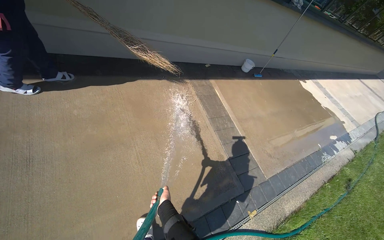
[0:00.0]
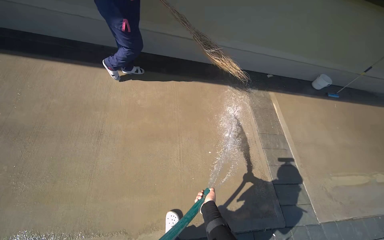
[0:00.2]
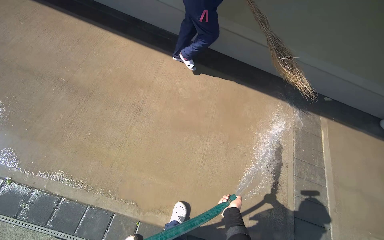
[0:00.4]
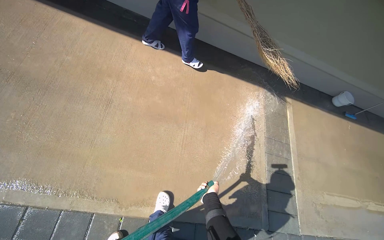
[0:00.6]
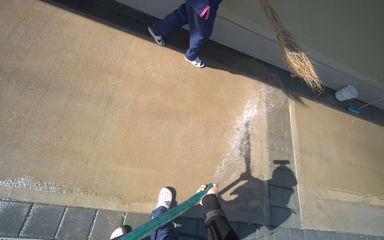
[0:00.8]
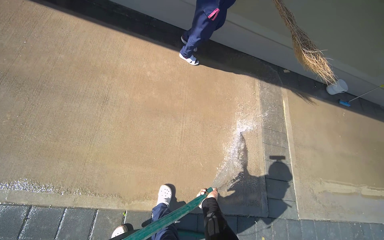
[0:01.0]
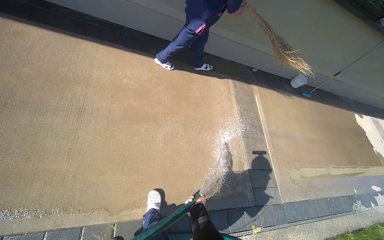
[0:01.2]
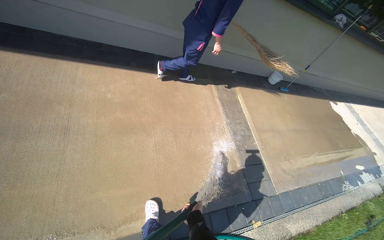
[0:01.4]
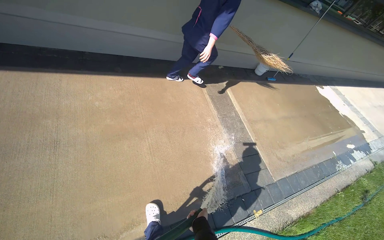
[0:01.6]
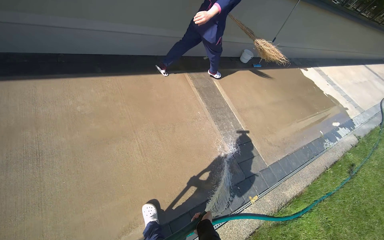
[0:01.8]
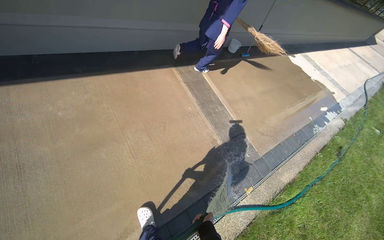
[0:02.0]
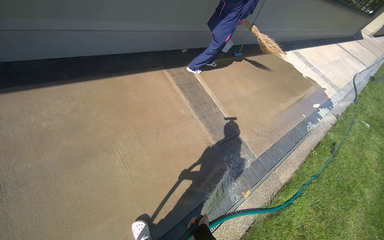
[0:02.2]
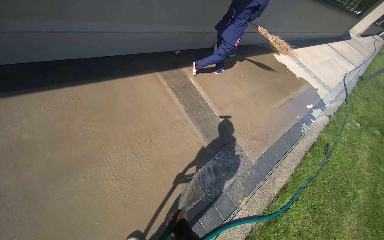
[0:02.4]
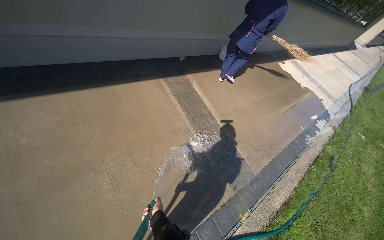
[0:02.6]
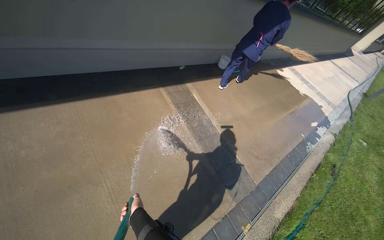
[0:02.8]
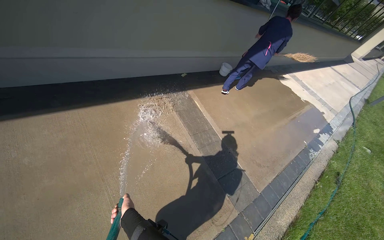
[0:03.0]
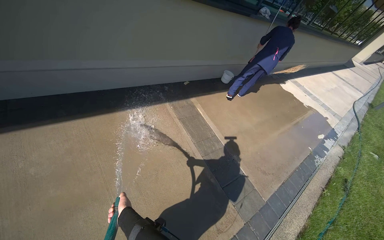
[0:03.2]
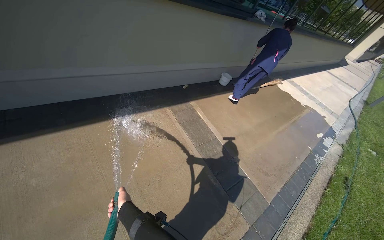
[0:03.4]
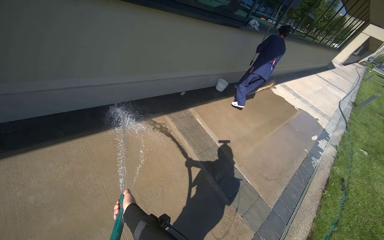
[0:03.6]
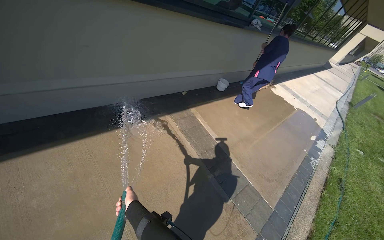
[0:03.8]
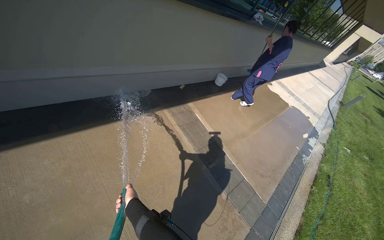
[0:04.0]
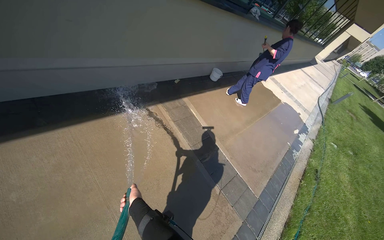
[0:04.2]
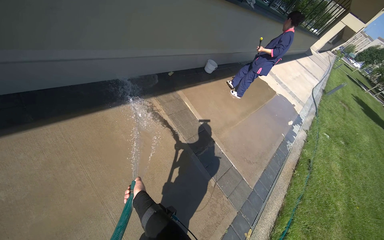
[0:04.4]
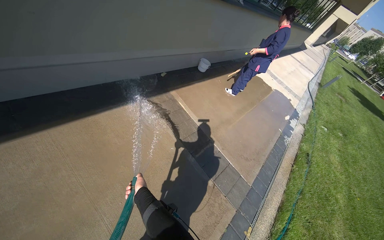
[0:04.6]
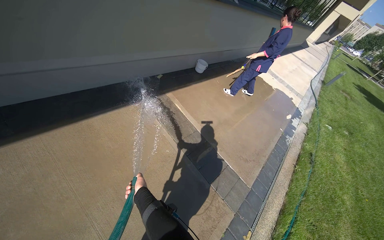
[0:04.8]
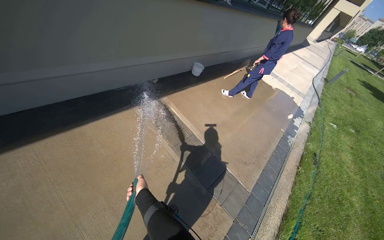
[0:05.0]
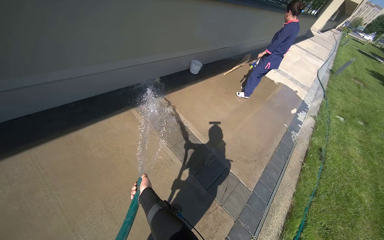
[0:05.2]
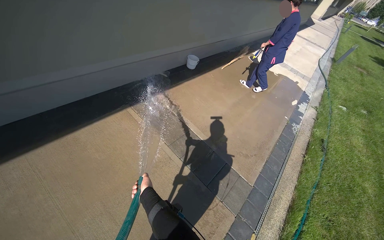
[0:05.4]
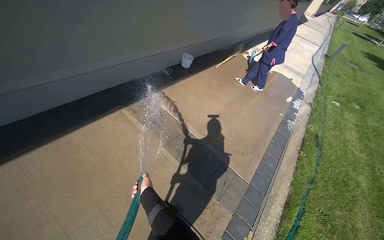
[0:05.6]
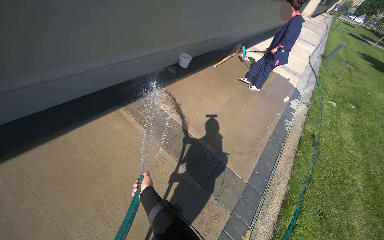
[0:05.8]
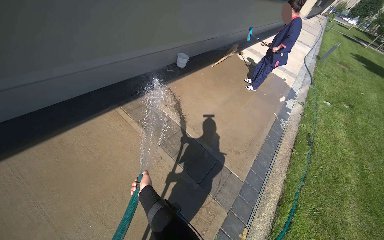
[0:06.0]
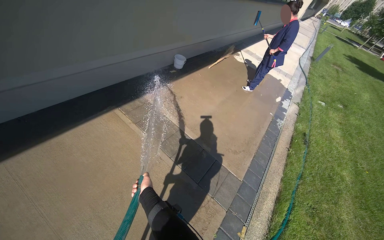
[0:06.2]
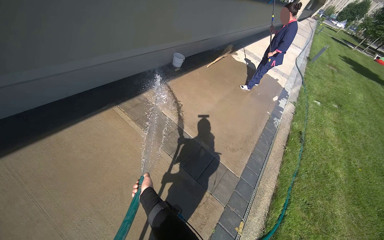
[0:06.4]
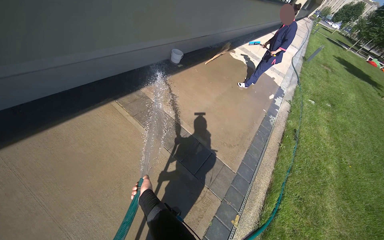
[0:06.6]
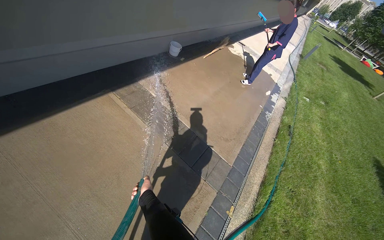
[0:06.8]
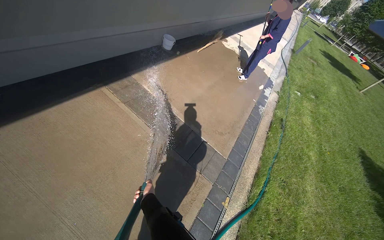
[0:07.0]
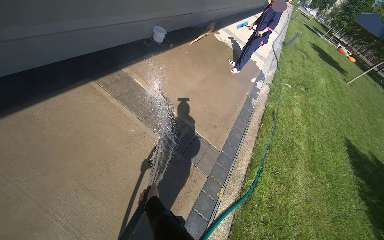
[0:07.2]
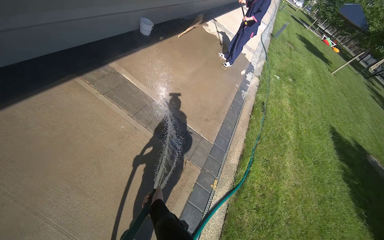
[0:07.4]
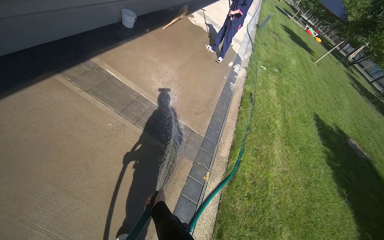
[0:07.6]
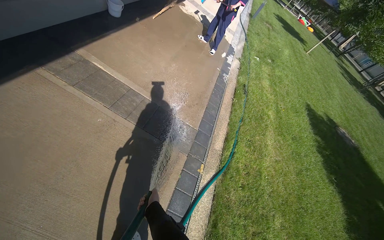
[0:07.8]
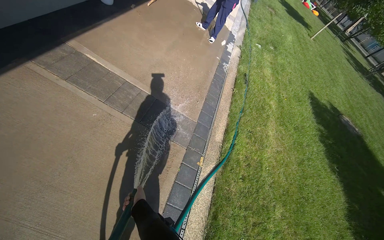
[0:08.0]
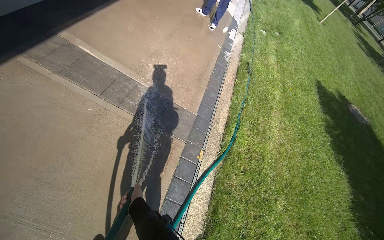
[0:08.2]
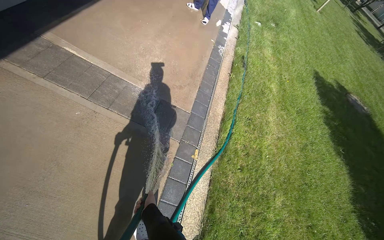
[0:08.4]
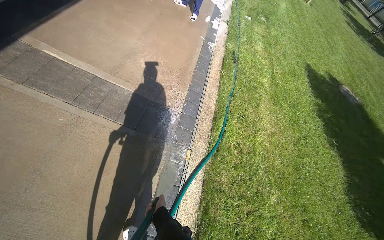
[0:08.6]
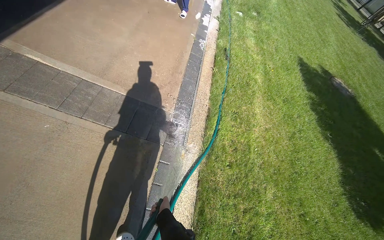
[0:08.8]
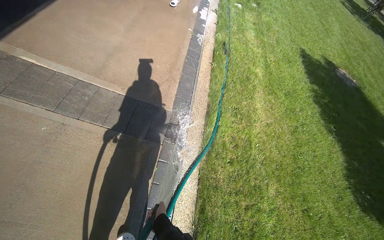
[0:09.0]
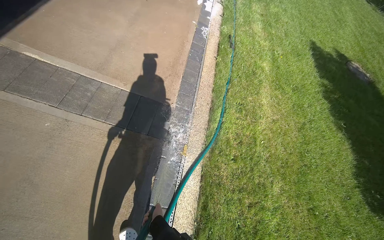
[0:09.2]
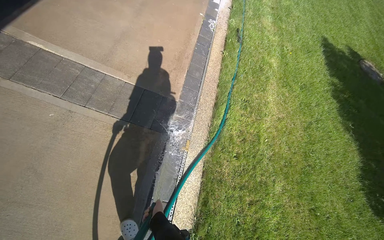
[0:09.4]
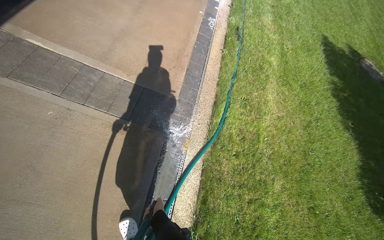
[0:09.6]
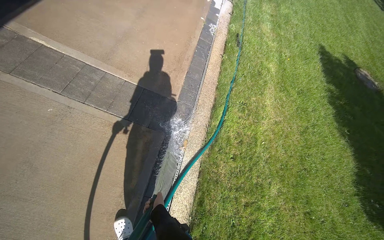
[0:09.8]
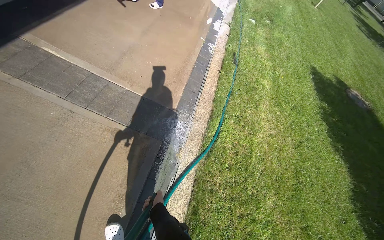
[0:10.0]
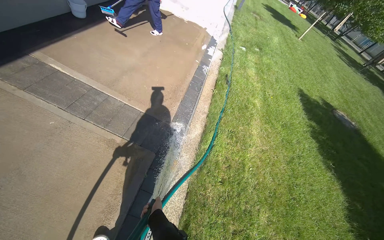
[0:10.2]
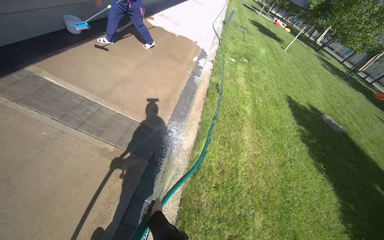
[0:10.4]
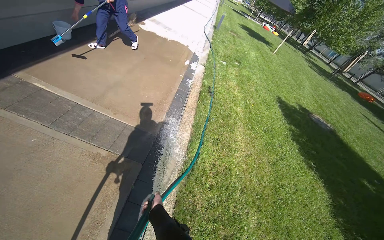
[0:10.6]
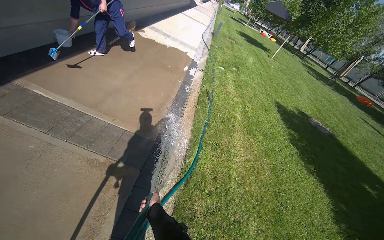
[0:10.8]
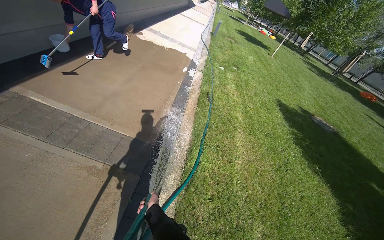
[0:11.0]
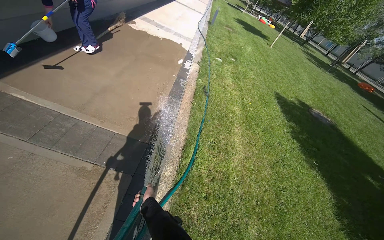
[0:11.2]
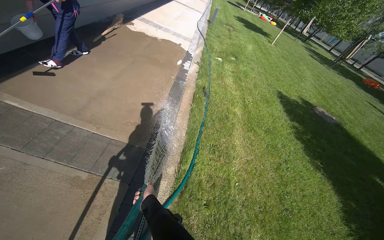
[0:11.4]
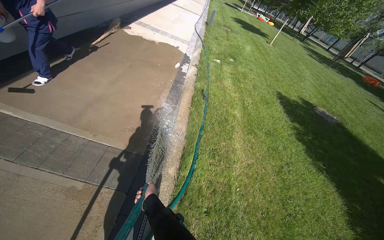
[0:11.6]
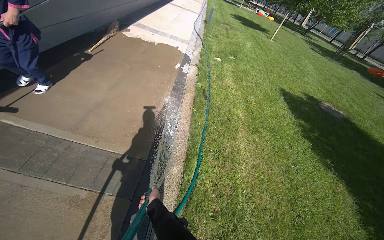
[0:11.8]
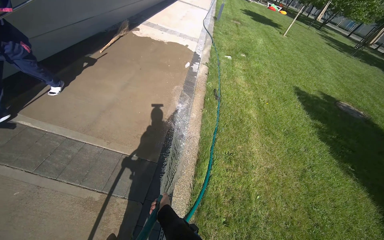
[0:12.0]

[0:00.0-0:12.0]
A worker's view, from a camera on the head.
Job: sweeping floor.
The whole recording: Rinsing concrete ground. The worker rinses the concrete ground next to the building with a water hose.
0:01.6 to 0:03.0: The head travels some 40 cm.
0:03.0 to 0:04.4: The left hand shifts roughly 25 cm up the picture.
0:04.4 to 0:06.0: The wearer moves to the right, approximately 40 cm.
0:06.0 to 0:07.6: The camera sweeps to the right, by about 15 degrees. The left hand moves down the picture and to the right, approximately 30 cm.
0:09.0 to 0:10.4: The camera pitches upward, by some 15 degrees.
0:10.4 to 0:12.0: The wearer moves some 40 cm.

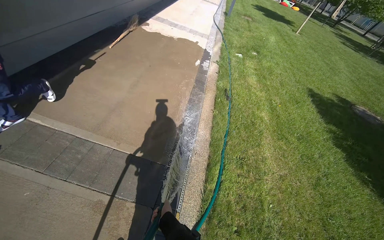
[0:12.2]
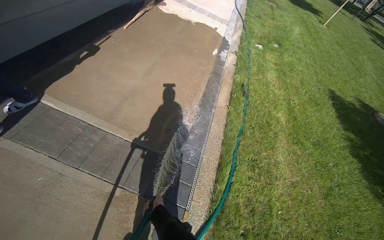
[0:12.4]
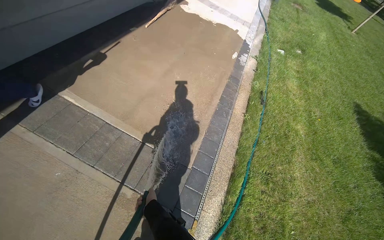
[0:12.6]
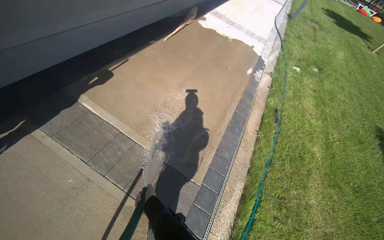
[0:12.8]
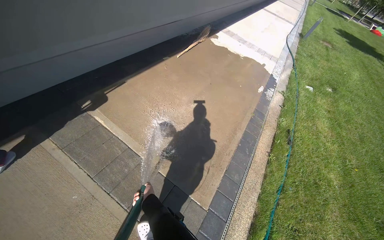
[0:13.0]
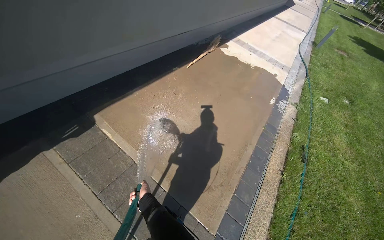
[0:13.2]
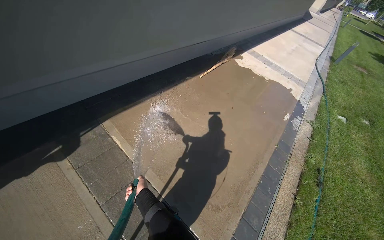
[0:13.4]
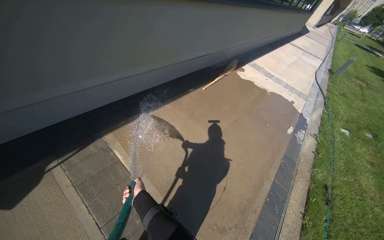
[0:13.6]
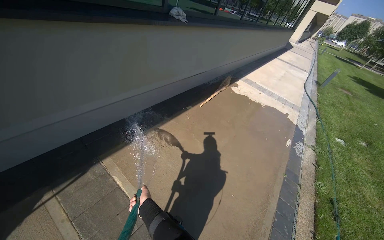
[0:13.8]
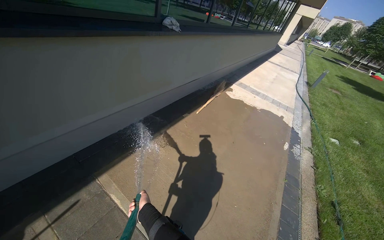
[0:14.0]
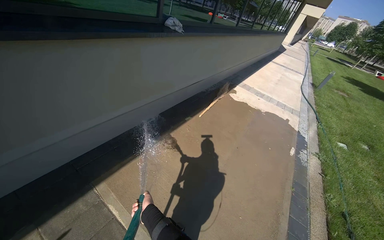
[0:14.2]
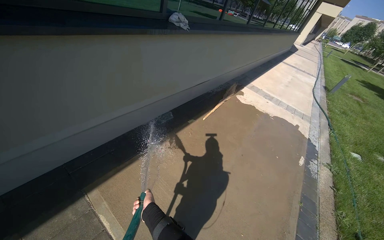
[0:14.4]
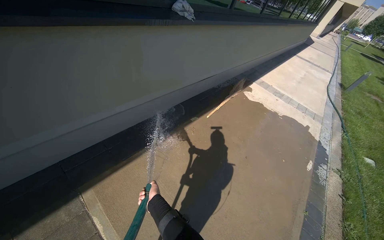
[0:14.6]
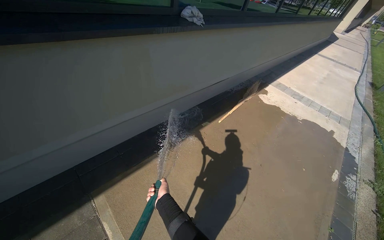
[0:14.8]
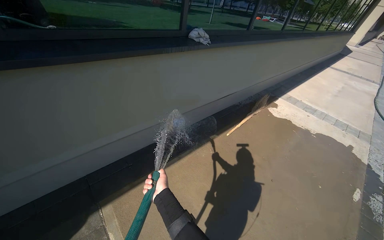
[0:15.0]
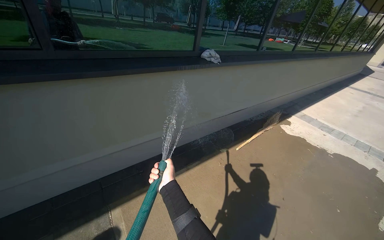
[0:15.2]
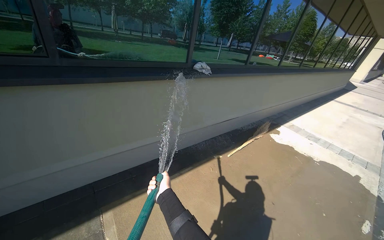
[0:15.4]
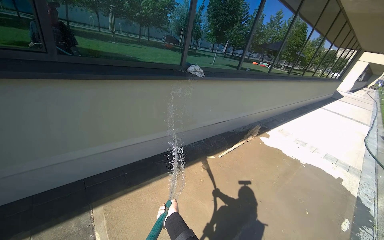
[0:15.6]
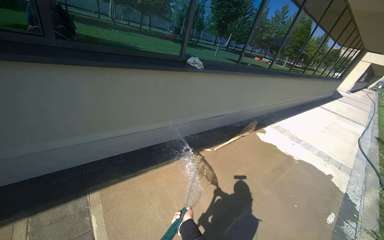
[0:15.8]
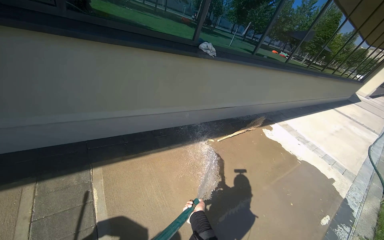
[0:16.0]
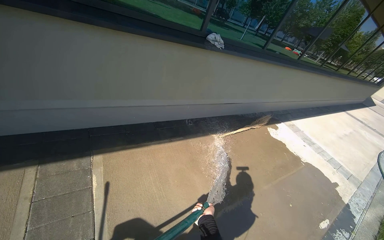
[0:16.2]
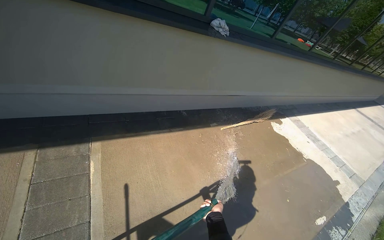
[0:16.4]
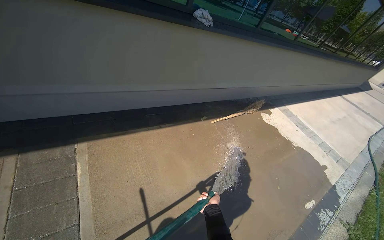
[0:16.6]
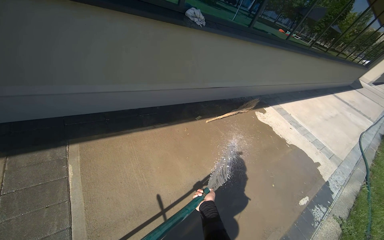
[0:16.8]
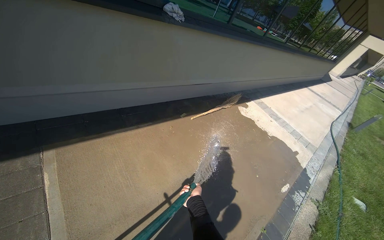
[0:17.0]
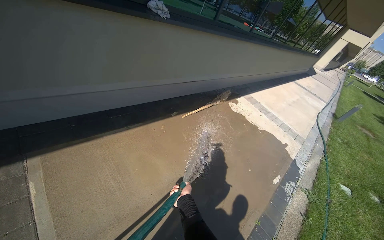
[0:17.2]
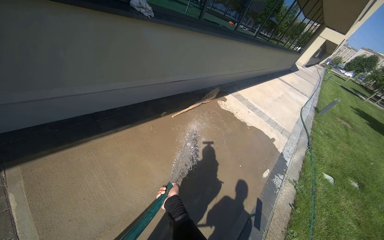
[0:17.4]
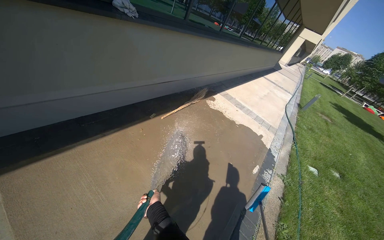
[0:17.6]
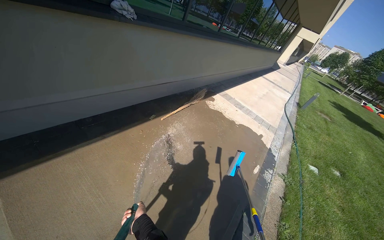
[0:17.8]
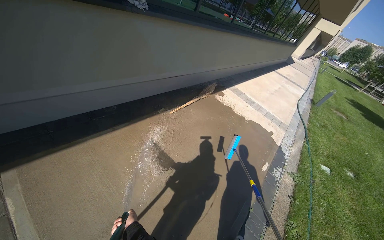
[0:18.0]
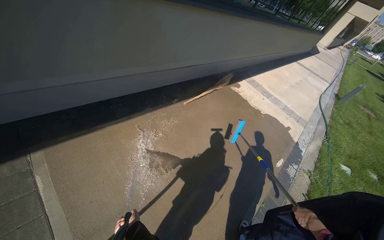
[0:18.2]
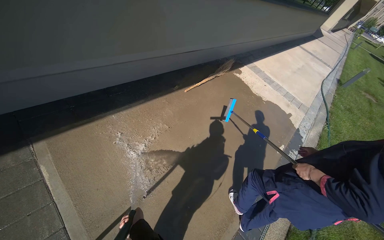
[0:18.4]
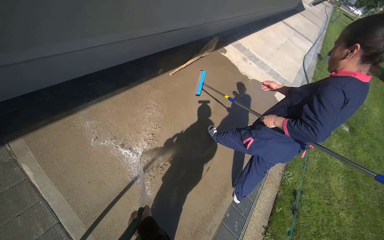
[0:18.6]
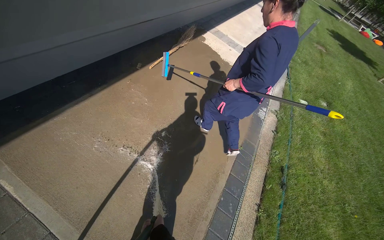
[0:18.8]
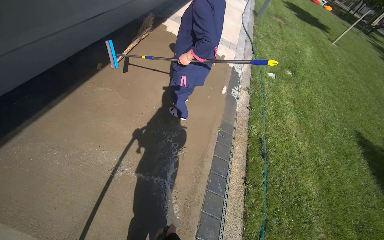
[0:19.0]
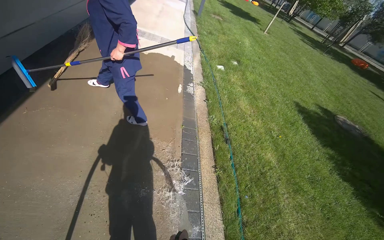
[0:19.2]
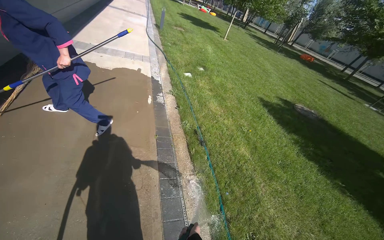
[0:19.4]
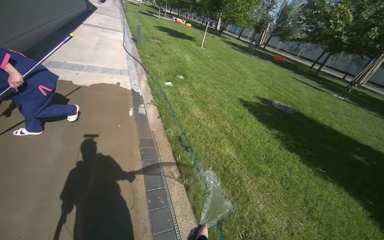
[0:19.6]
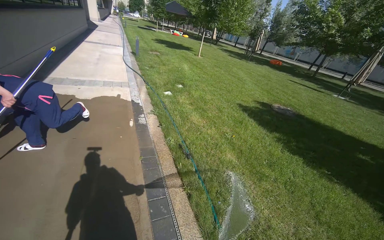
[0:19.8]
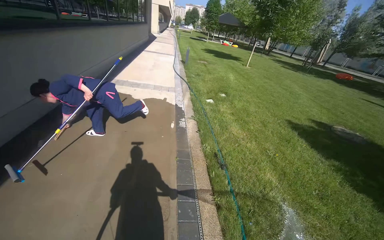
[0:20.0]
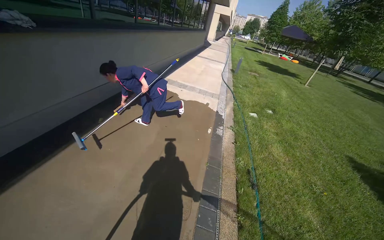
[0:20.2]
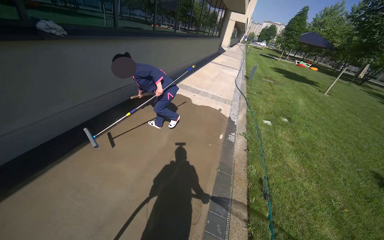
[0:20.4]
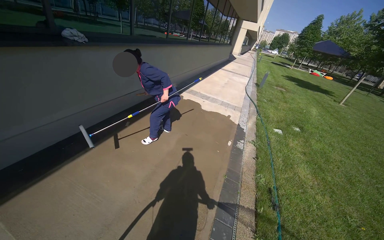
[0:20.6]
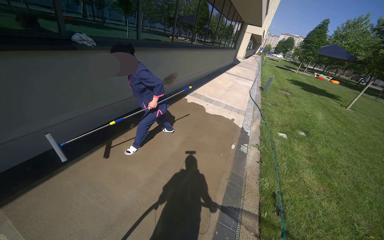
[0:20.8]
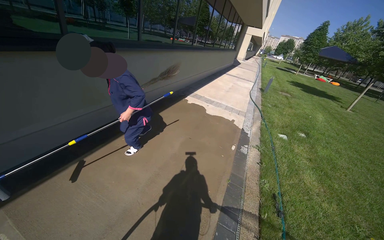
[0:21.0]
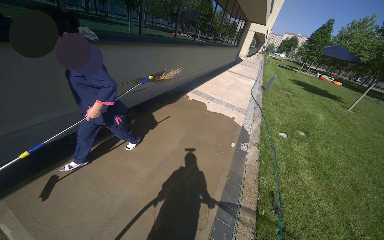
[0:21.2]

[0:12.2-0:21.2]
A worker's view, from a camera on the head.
Job: sweeping floor.
The whole recording: Rinsing concrete ground. The worker rinses the concrete ground next to the building with a water hose.
0:12.2 to 0:13.8: The camera is carried about 90 cm. The wearer looks about 25 degrees further to the left. The wearer looks approximately 15 degrees further upward.
0:13.8 to 0:15.2: The wearer moves approximately 40 cm. The camera sweeps to the left, by approximately 15 degrees.
0:15.2 to 0:16.6: The left hand travels to the right and down the picture by approximately 60 cm.
0:16.6 to 0:18.2: The left hand shifts approximately 30 cm to the left, down the picture and nearer to the camera.
0:18.2 to 0:19.8: The wearer moves about 50 cm. The wearer's head swings some 70 degrees to the right.
0:19.8 to 0:21.2: The wearer's head swings about 45 degrees to the left.
